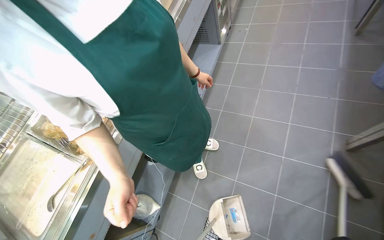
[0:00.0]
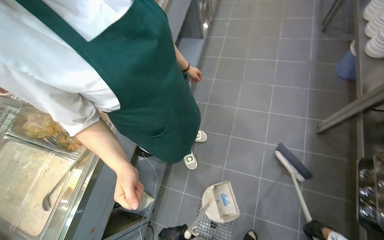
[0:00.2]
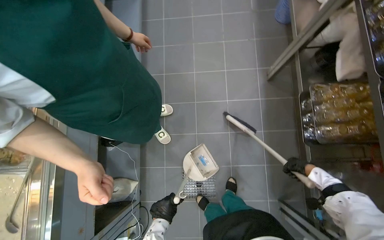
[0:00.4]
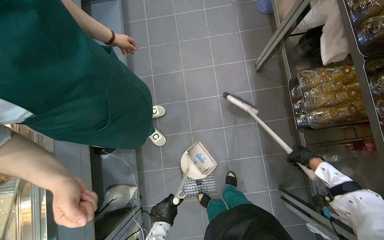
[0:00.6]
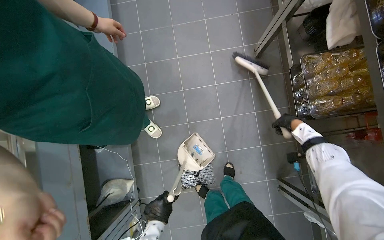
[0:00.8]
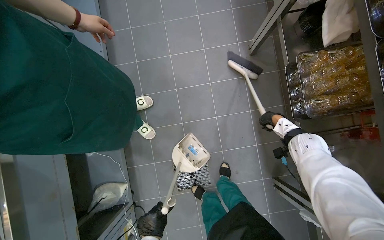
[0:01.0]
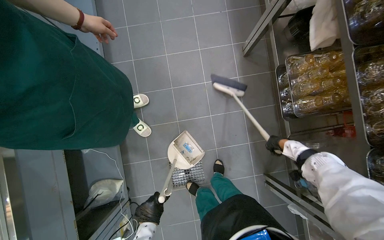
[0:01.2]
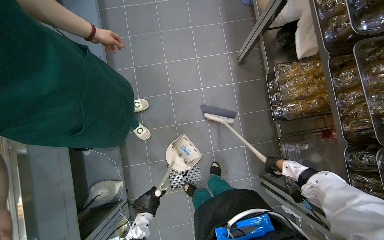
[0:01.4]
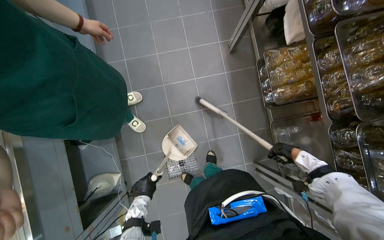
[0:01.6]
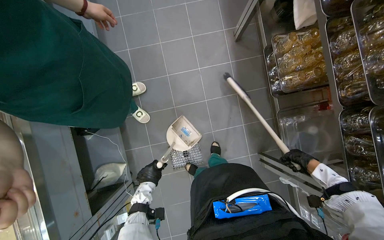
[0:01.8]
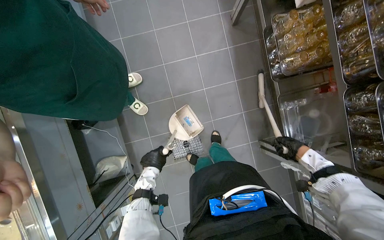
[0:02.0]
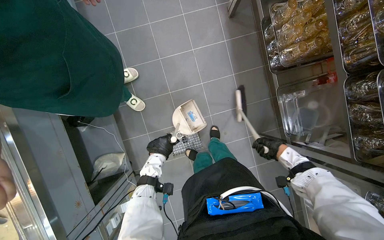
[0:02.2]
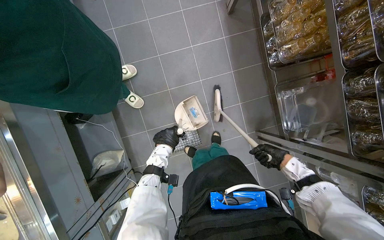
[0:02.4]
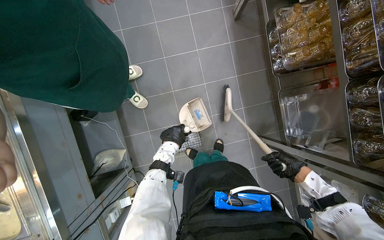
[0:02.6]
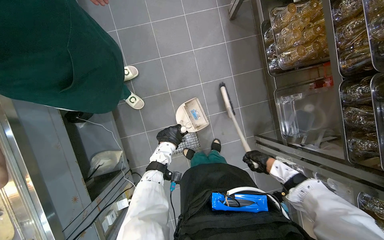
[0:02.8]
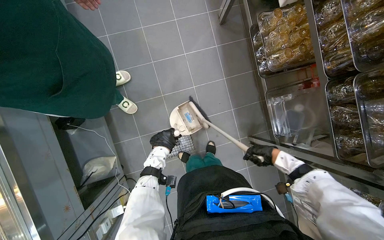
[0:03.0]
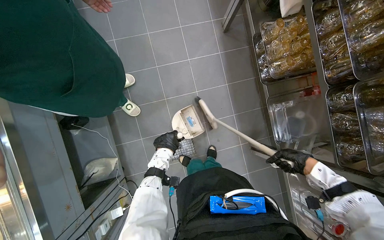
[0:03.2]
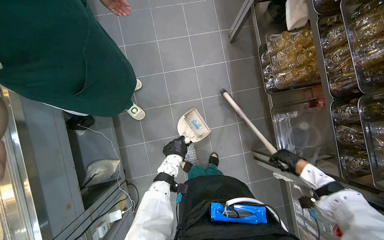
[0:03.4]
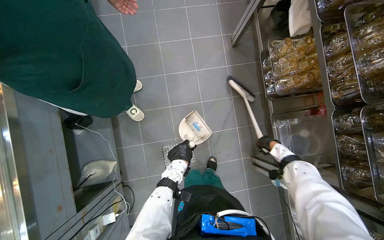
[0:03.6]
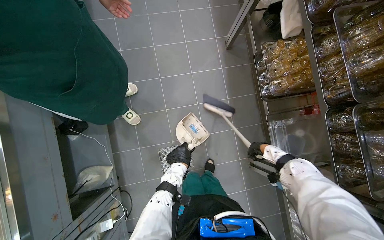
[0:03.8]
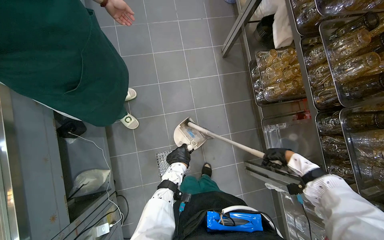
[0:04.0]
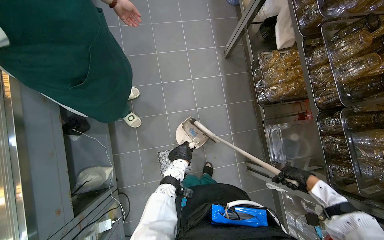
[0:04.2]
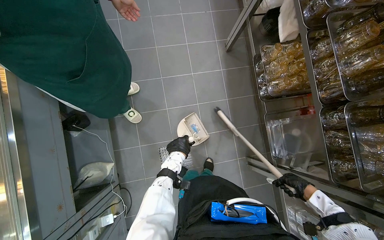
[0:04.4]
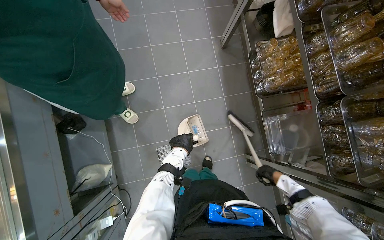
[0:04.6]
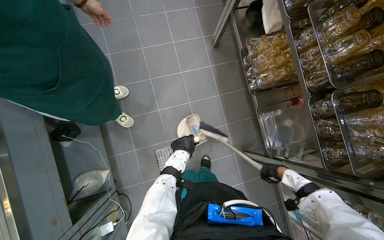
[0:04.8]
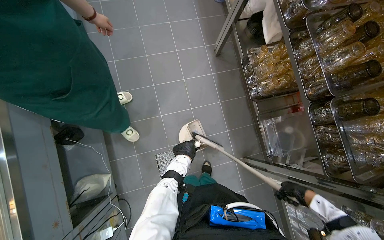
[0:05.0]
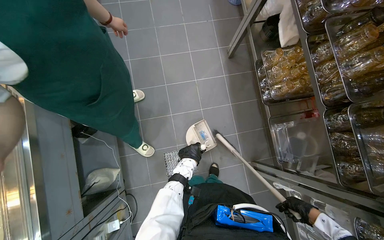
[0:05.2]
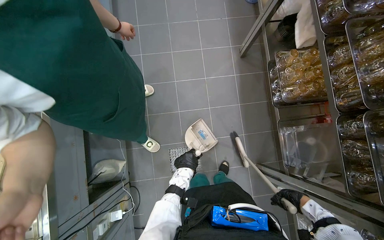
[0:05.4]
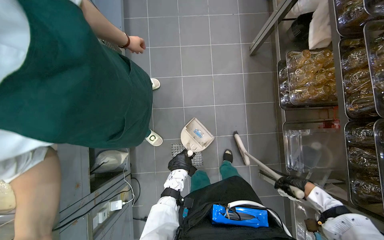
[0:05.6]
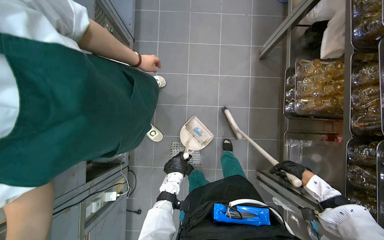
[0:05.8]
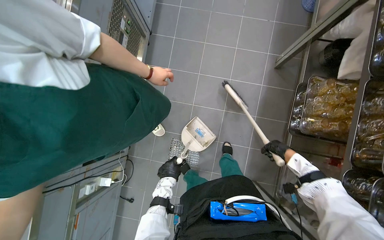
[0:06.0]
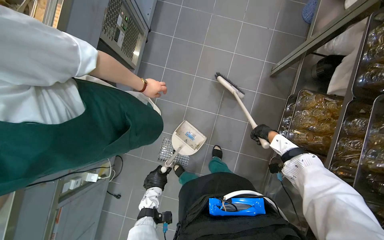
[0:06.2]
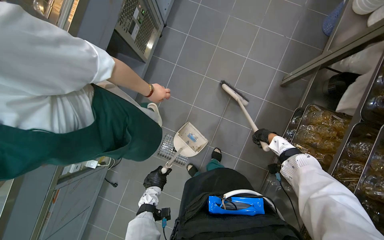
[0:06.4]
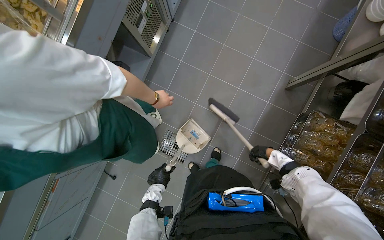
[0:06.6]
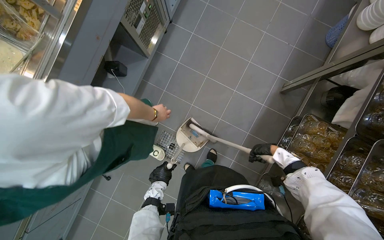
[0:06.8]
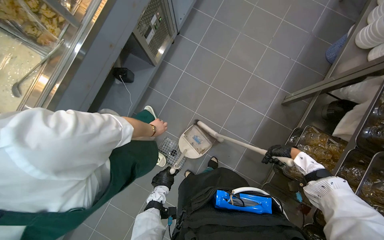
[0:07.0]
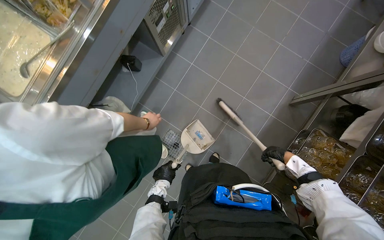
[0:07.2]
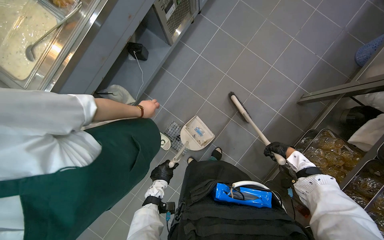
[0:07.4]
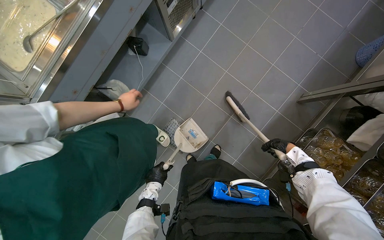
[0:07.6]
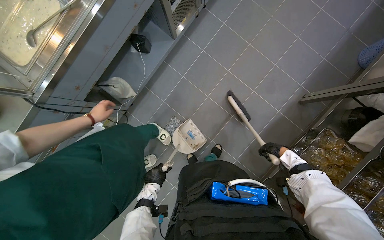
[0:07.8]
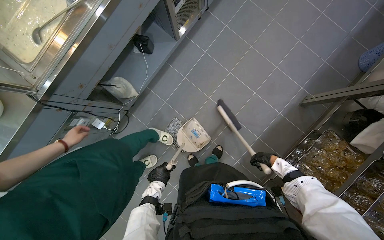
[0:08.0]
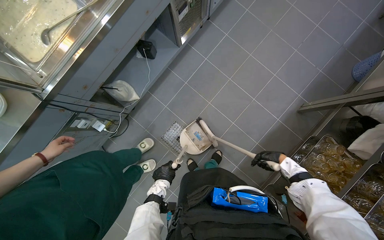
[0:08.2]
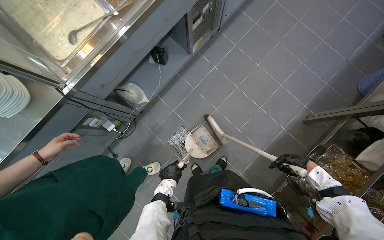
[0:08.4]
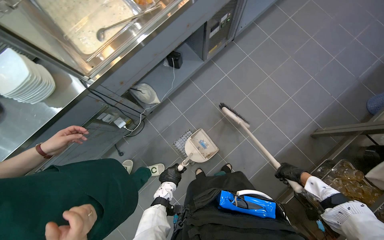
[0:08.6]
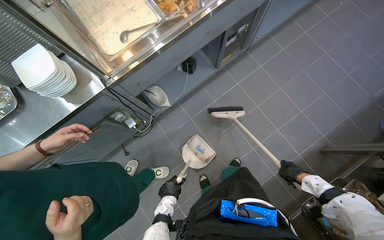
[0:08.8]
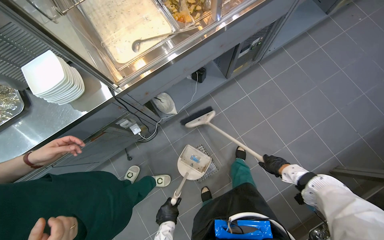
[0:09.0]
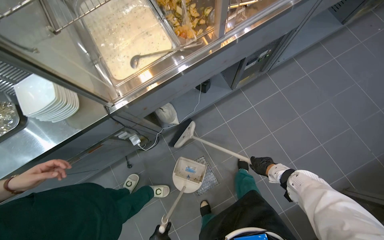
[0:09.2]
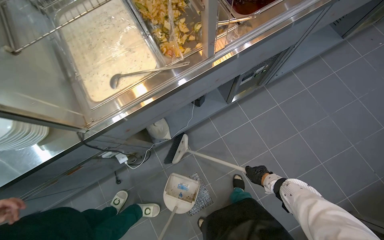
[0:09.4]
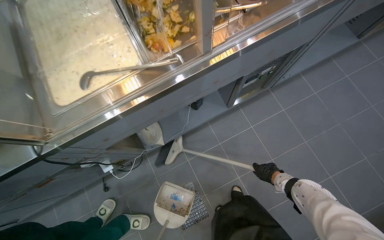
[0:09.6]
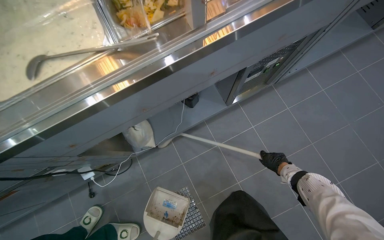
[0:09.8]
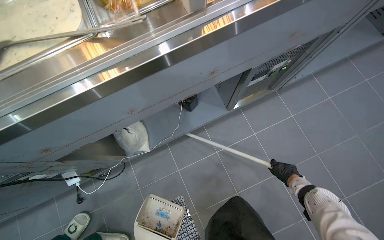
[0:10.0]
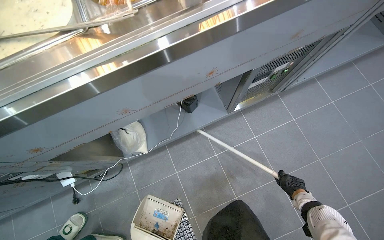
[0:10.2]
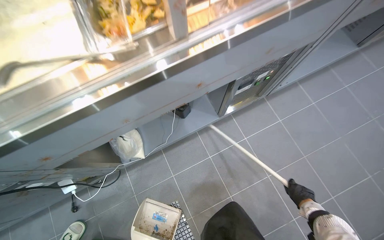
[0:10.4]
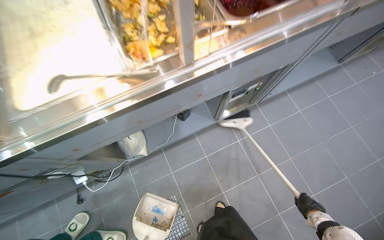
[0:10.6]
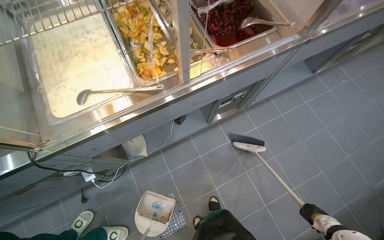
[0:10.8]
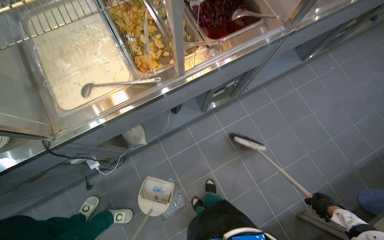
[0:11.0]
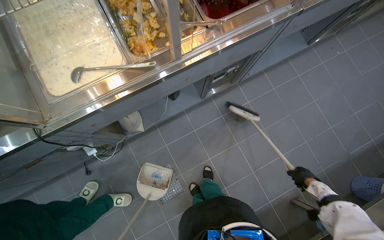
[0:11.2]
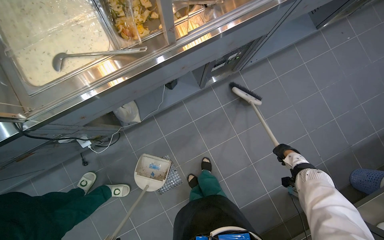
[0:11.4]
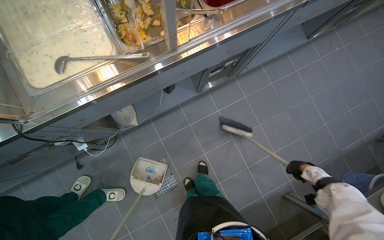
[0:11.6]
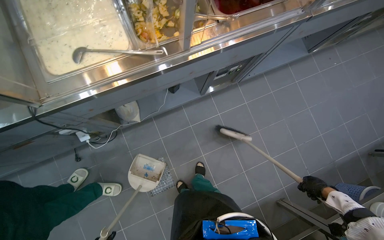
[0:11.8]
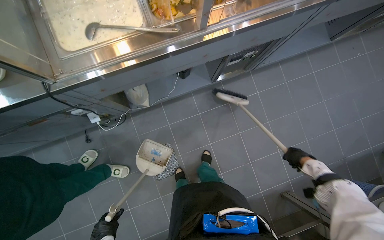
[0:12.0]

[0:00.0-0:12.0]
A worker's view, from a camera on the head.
Job: sweeping floor.
The whole recording: Sweeping kitchen floor. The worker sweeps the kitchen floor with a broom and dustpan, moving chairs to clean underneath them.
0:00.0 to 0:01.6: The wearer's head swings roughly 40 degrees to the right. The view tips downward by approximately 20 degrees.
0:01.6 to 0:03.0: The right hand shifts roughly 10 cm to the left.
0:03.0 to 0:04.4: The right hand swings nearer and farther, approximately 20 cm each way, with 2 reversals.
0:04.4 to 0:06.0: The head turns to the left by about 25 degrees. The left hand travels down the picture by some 10 cm. The right hand moves up the picture and farther from the camera, roughly 30 cm.
0:06.0 to 0:07.6: Everything in view rotates about 25 degrees clockwise.
0:07.6 to 0:09.0: The view tilts about 15 degrees upward. The left hand moves down the picture, some 10 cm, while the right hand moves to the left, approximately 30 cm.
0:09.0 to 0:10.4: The wearer moves roughly 50 cm.
0:10.4 to 0:12.0: The view tilts about 10 degrees downward. The right hand swings up and down the picture, about 25 cm each way, with 3 reversals.

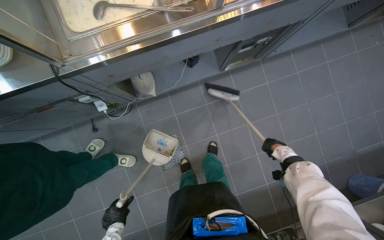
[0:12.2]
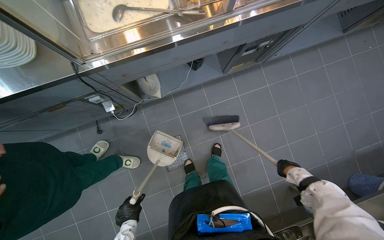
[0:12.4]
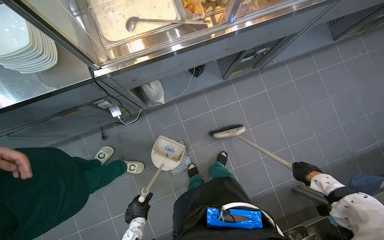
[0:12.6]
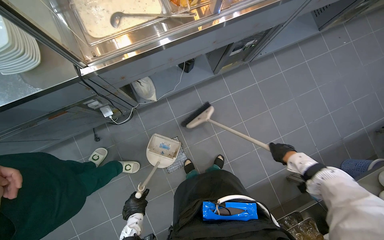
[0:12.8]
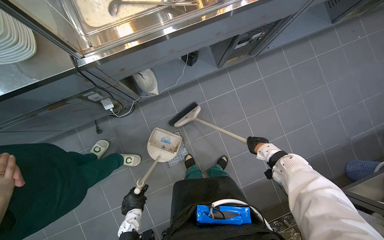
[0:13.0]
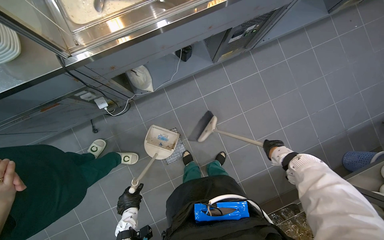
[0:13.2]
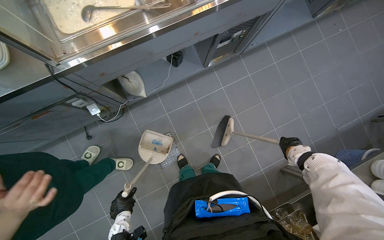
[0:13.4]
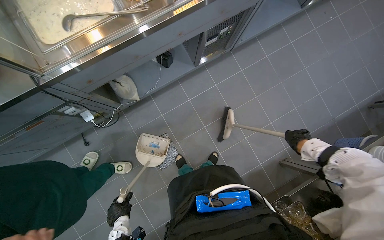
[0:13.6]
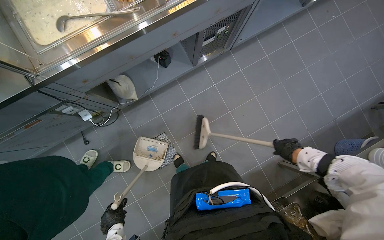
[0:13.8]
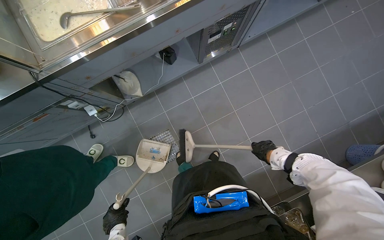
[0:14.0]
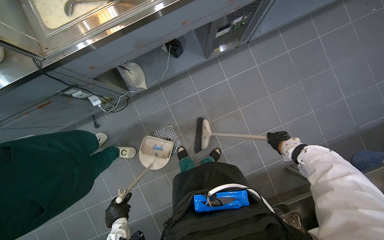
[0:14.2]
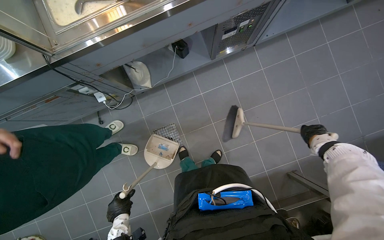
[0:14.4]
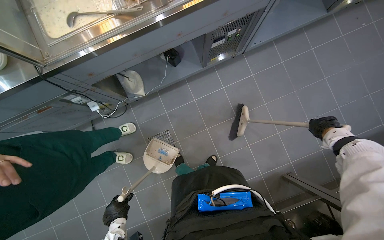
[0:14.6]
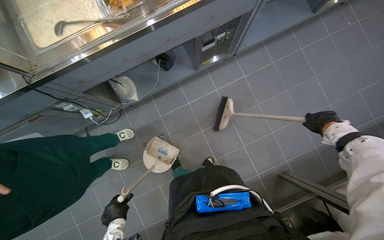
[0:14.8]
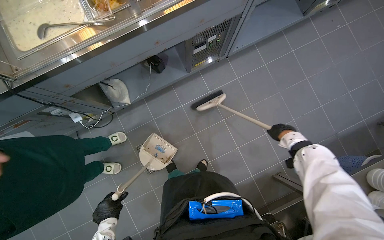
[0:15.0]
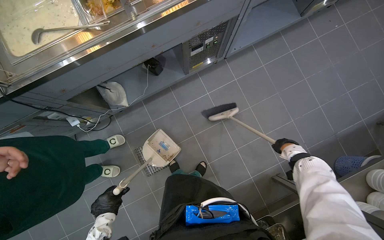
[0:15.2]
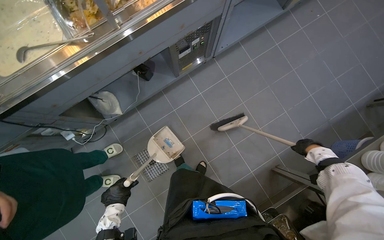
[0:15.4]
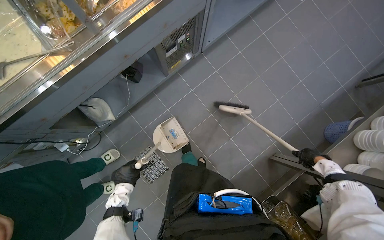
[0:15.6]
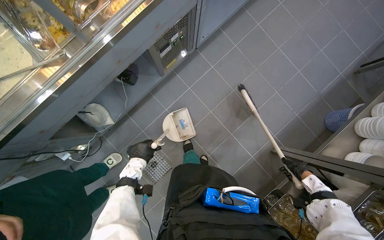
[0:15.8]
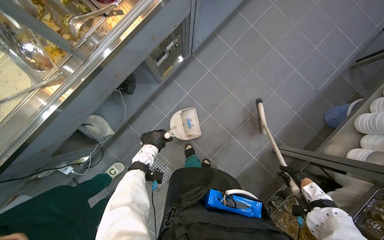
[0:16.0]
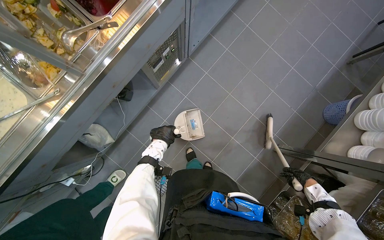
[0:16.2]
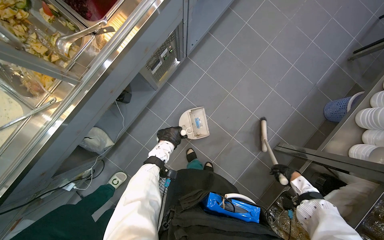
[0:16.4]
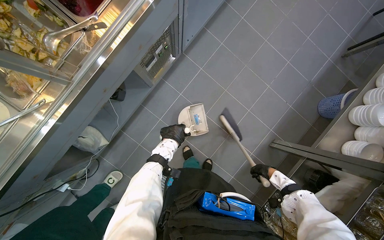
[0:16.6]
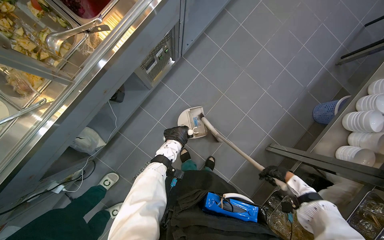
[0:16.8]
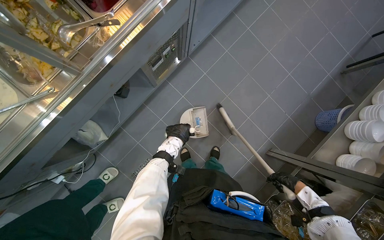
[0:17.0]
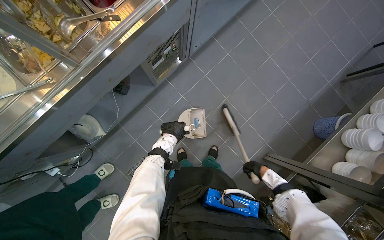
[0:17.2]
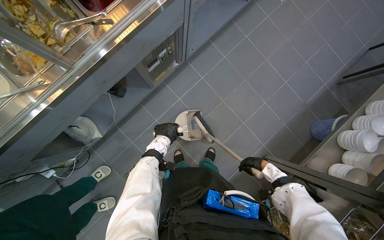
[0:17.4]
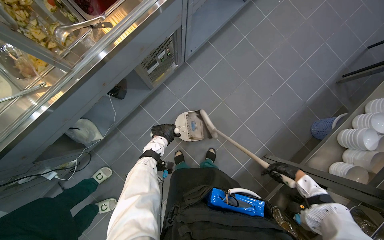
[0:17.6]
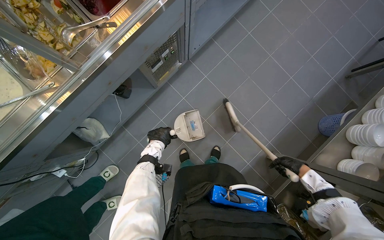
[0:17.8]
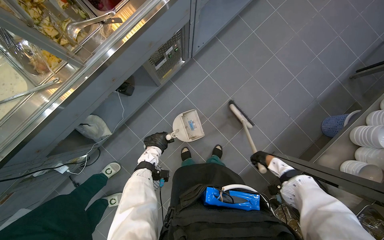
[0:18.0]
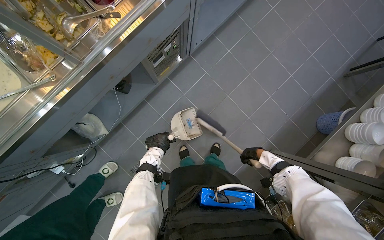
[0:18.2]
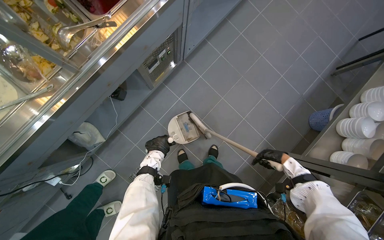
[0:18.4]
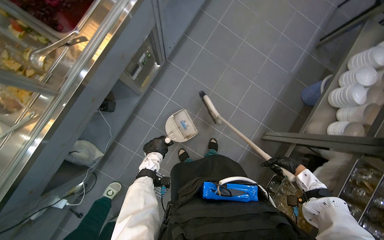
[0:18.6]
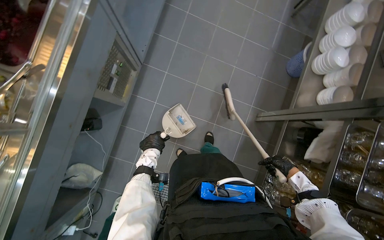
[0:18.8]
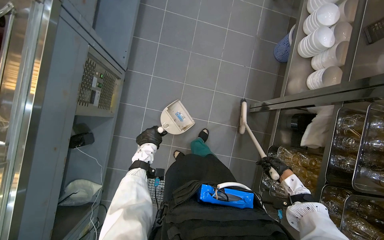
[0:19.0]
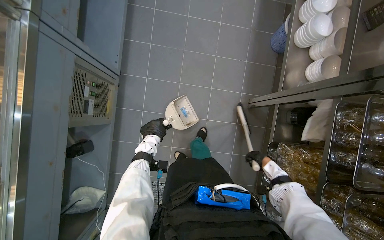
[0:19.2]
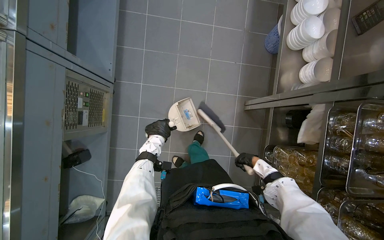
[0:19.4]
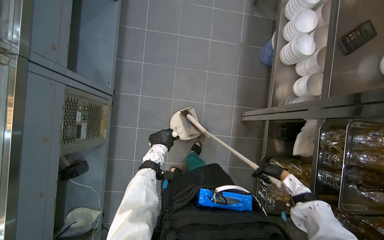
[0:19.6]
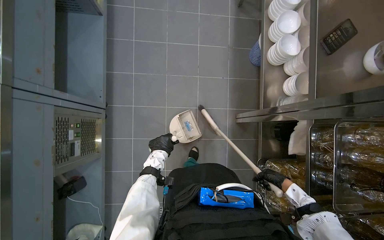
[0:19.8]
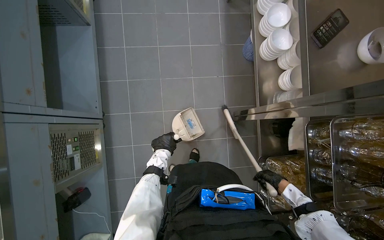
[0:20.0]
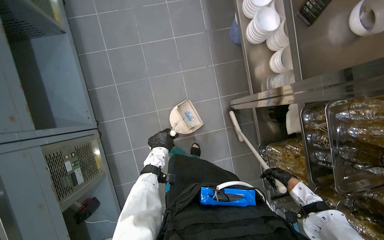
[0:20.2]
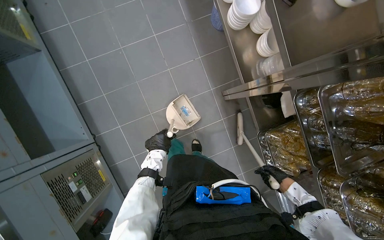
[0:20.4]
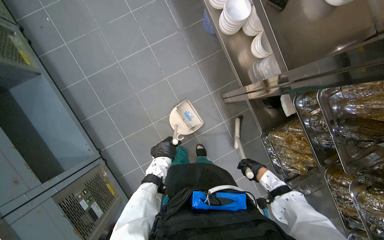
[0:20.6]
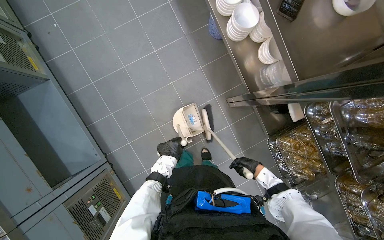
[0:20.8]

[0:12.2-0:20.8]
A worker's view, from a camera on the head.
Job: sweeping floor.
The whole recording: Sweeping kitchen floor. The worker sweeps the kitchen floor with a broom and dustpan, moving chairs to clean underneath them.
0:12.2 to 0:13.6: The right hand goes approximately 15 cm to the right.
0:15.0 to 0:16.6: The right hand moves down the picture, roughly 20 cm; the left hand is displaced up the picture by roughly 50 cm.
0:16.6 to 0:18.0: The right hand moves nearer and farther over about 15 cm, changing direction 3 times.
0:18.0 to 0:19.4: The scene rotates counterclockwise by some 40 degrees. The right hand moves about 15 cm nearer to the camera and comes back. The left hand travels up the picture by some 25 cm.
0:19.4 to 0:20.8: The scene rotates counterclockwise by about 35 degrees.
